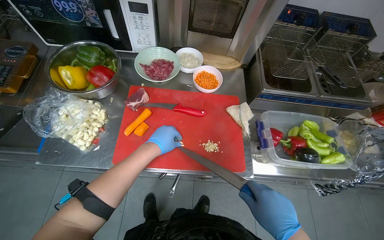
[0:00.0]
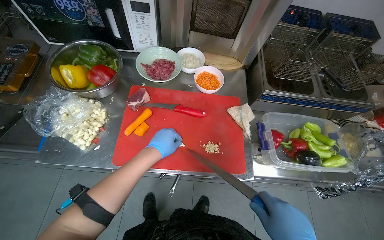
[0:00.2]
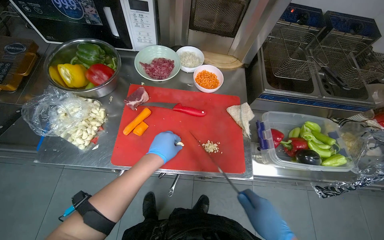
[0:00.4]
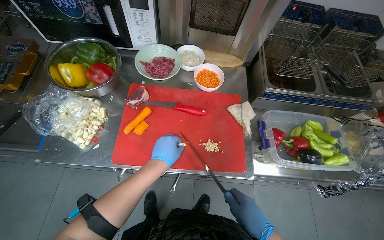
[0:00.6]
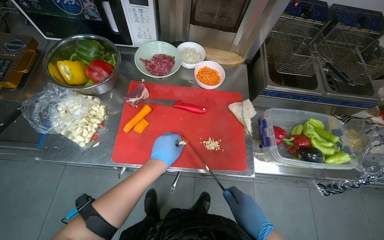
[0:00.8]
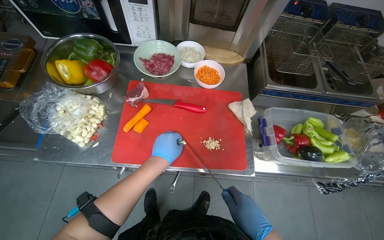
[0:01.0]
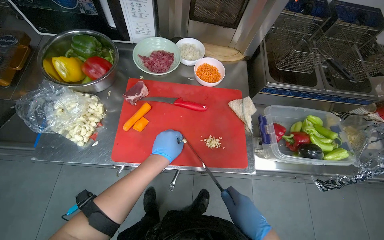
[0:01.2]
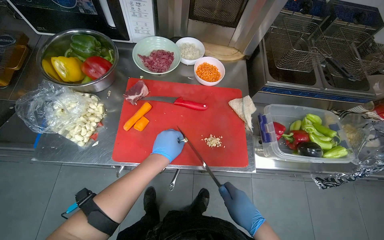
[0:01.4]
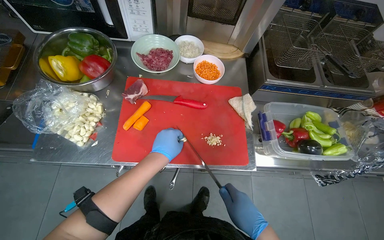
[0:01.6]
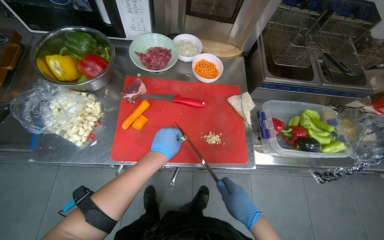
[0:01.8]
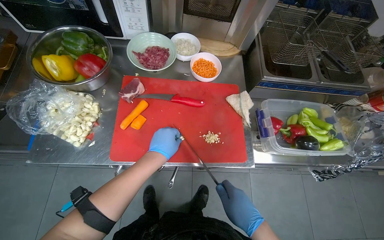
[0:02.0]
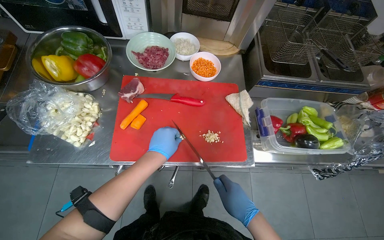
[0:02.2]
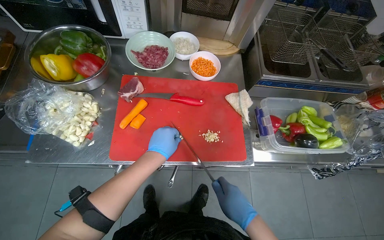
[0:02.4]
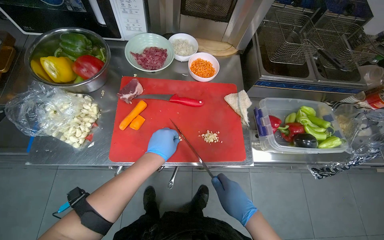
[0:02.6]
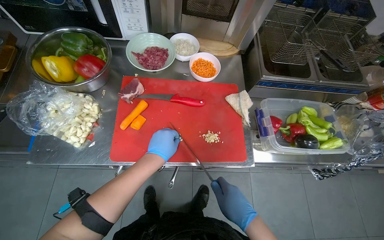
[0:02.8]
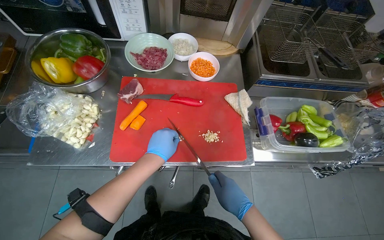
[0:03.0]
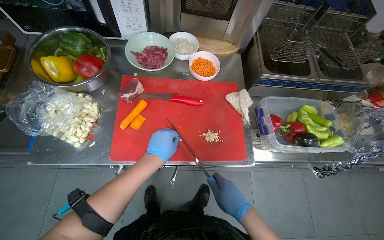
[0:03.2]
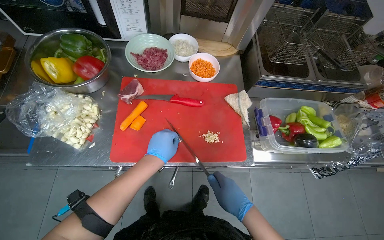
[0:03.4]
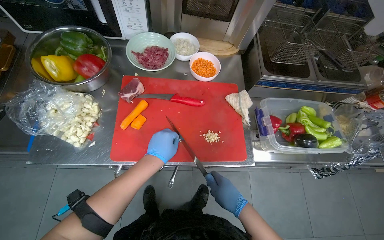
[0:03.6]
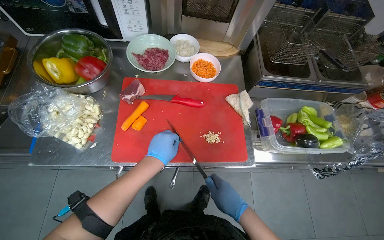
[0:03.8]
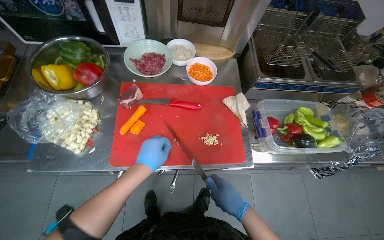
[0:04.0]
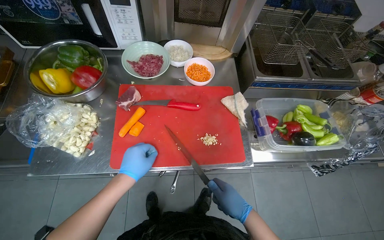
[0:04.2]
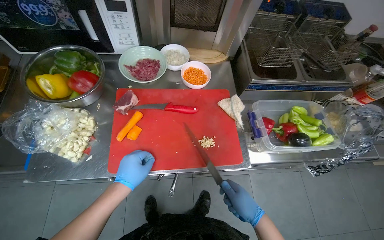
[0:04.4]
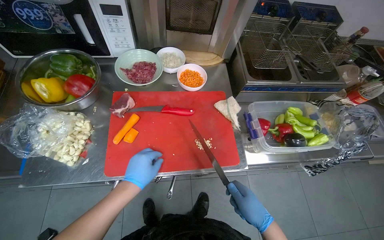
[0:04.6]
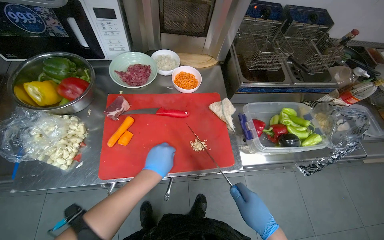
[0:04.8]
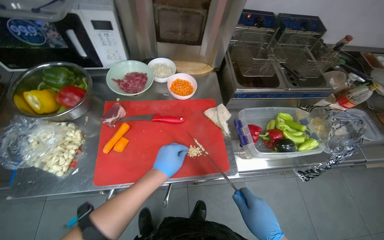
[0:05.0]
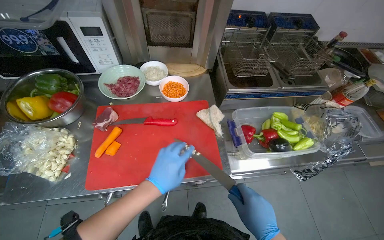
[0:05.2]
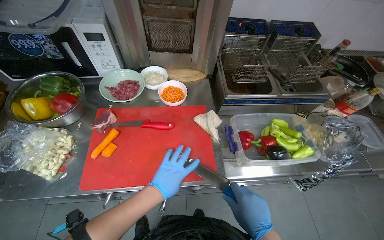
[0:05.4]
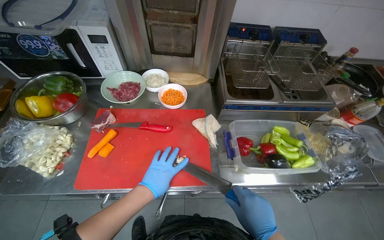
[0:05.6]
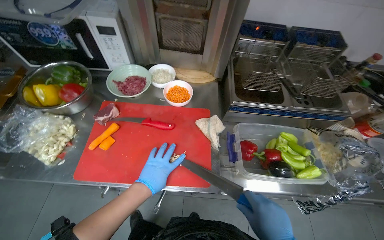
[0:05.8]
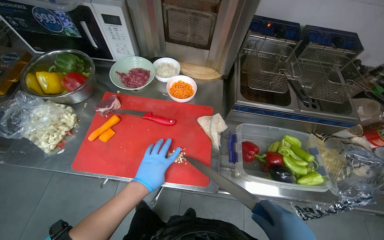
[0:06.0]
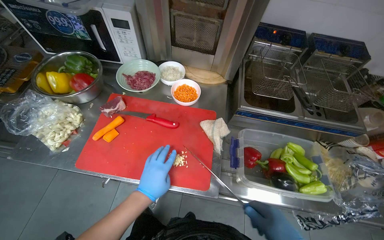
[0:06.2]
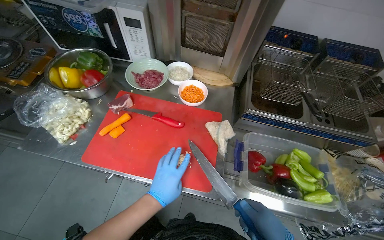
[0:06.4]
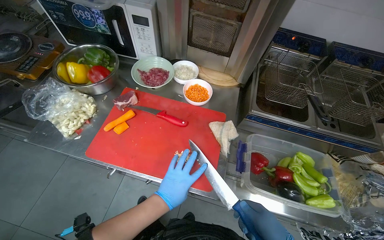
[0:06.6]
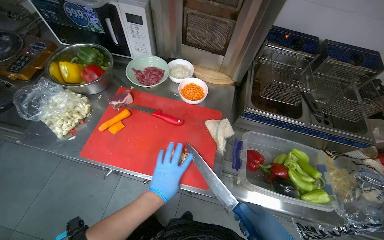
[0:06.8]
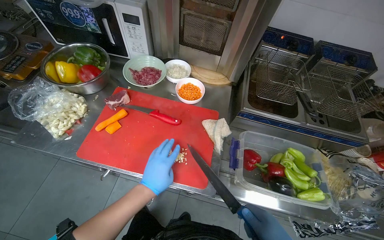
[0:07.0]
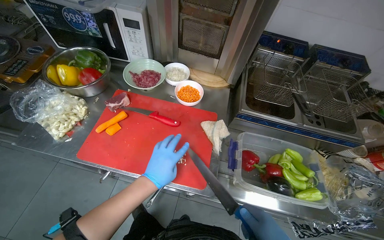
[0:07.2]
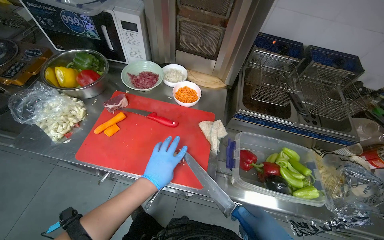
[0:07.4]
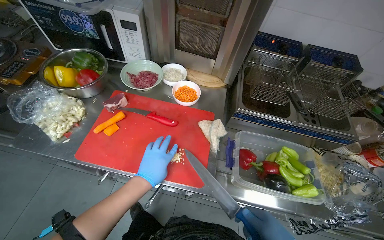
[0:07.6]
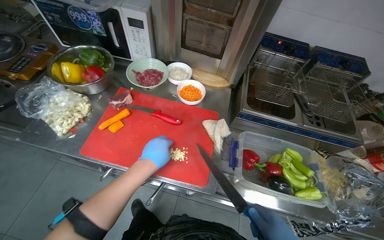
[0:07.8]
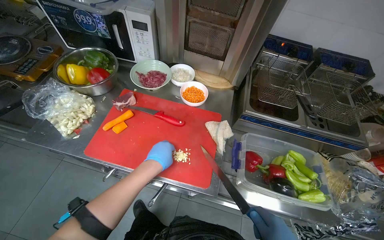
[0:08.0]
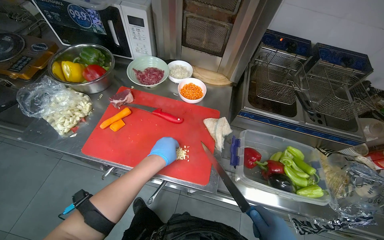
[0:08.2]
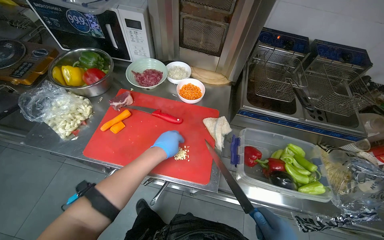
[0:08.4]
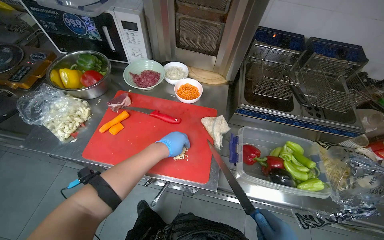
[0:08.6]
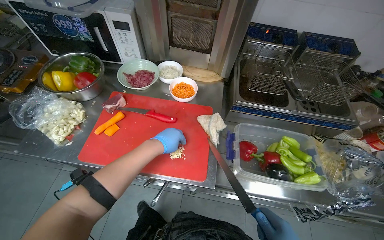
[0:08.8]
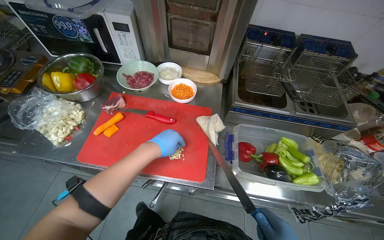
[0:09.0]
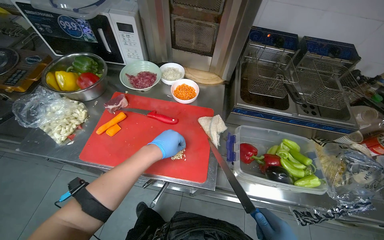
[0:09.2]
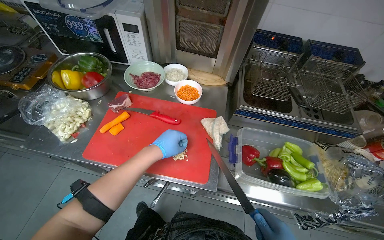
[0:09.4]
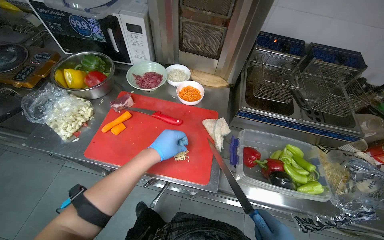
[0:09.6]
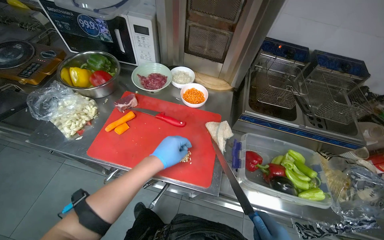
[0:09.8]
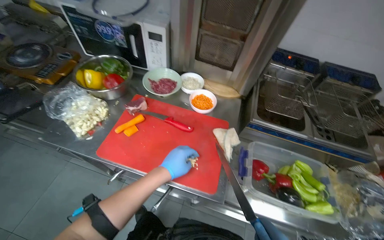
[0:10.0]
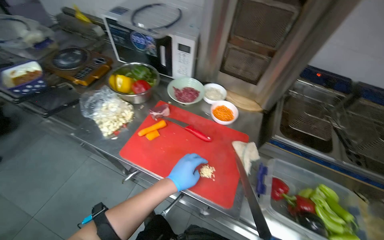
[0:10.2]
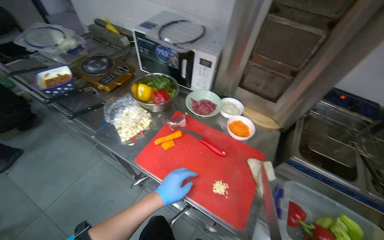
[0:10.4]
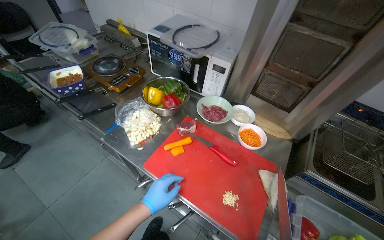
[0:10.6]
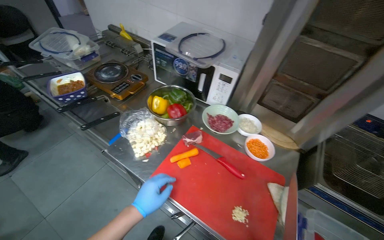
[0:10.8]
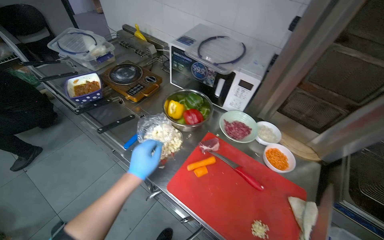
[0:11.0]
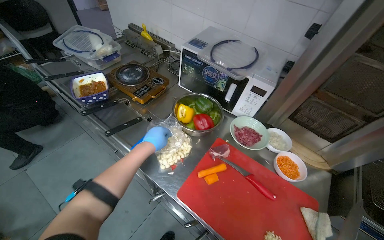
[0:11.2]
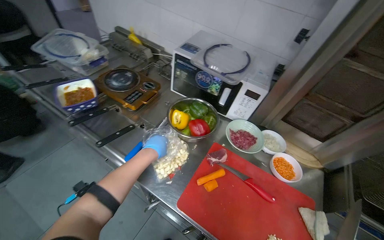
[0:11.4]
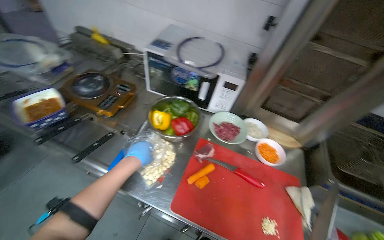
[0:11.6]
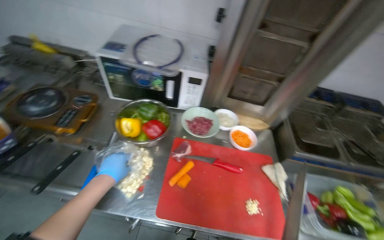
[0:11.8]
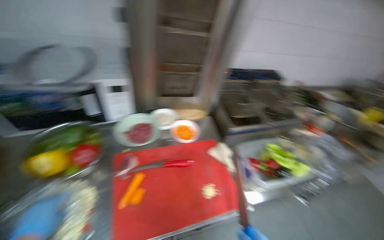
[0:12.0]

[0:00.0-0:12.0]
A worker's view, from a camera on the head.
Job: preparing food.
The whole recording: Mincing garlic cloves. The worker minces garlic cloves on a red cutting board.
0:01.6 to 0:04.4: The hands are busy where they are.
0:04.4 to 0:06.0: The left hand moves farther from the camera, about 10 cm.
0:09.0 to 0:10.4: The head turns to the left by about 20 degrees. The left hand travels down the picture by about 10 cm.
0:10.4 to 0:12.0: The wearer's head swings about 45 degrees to the right.

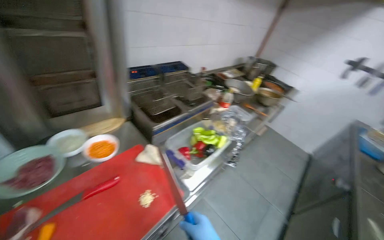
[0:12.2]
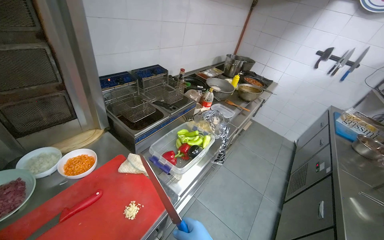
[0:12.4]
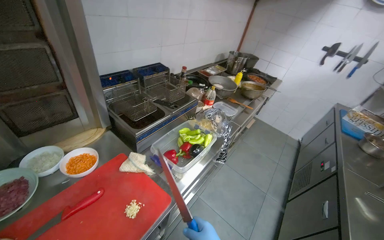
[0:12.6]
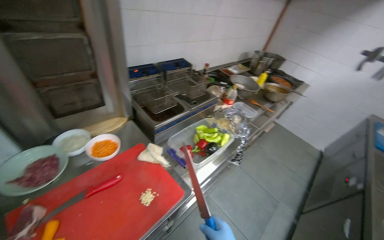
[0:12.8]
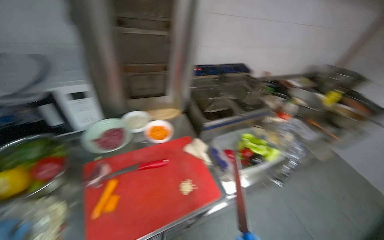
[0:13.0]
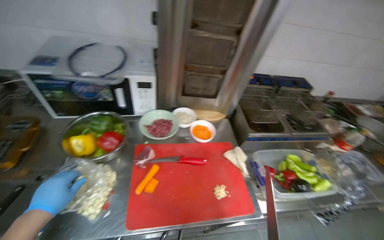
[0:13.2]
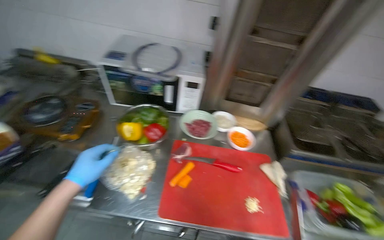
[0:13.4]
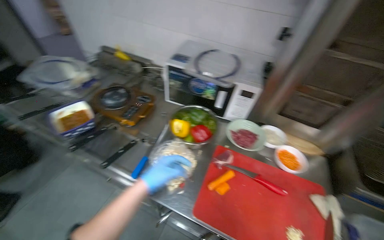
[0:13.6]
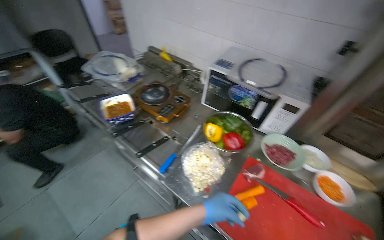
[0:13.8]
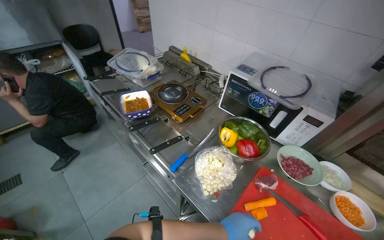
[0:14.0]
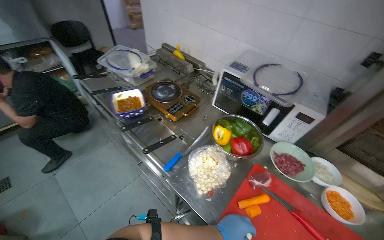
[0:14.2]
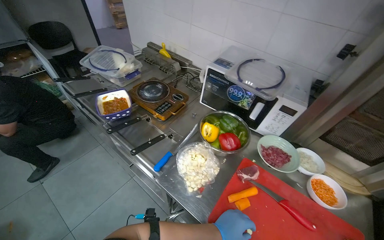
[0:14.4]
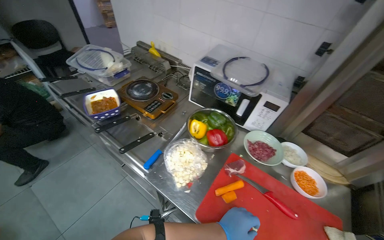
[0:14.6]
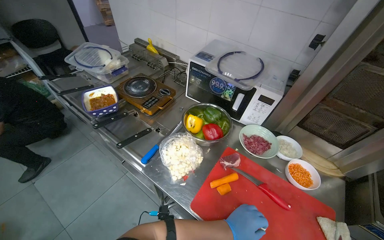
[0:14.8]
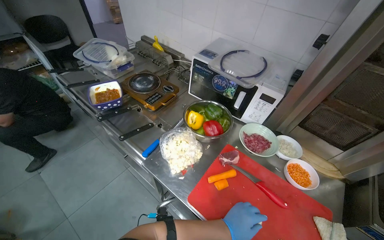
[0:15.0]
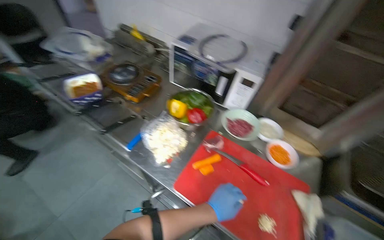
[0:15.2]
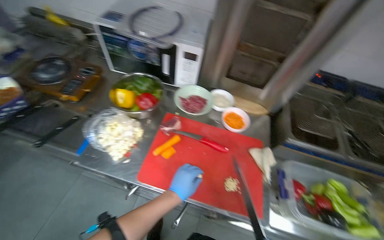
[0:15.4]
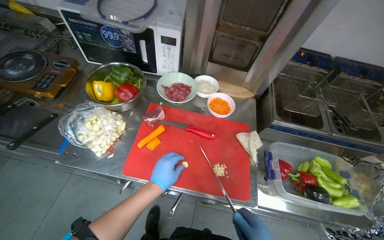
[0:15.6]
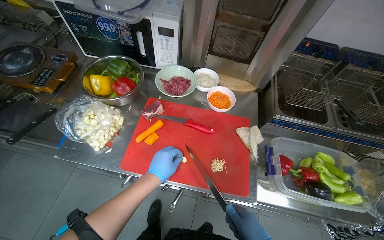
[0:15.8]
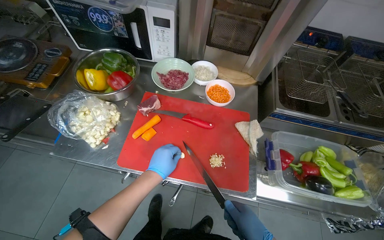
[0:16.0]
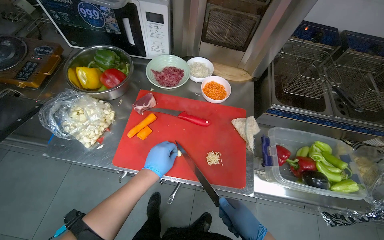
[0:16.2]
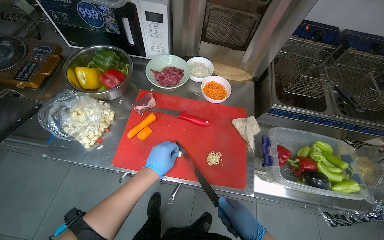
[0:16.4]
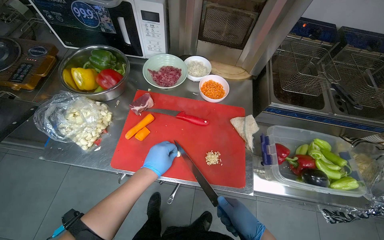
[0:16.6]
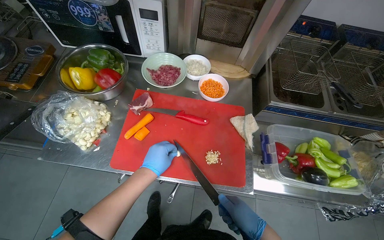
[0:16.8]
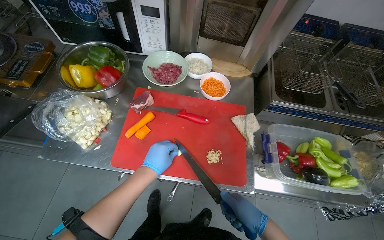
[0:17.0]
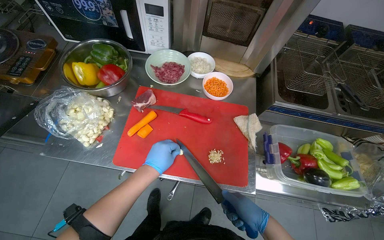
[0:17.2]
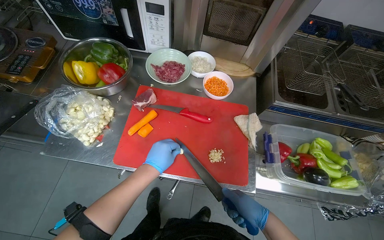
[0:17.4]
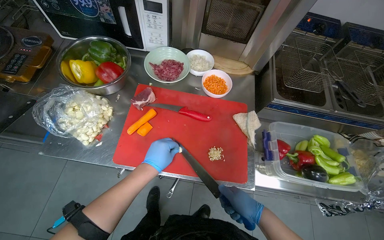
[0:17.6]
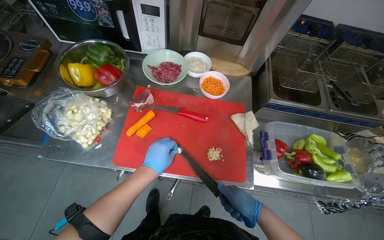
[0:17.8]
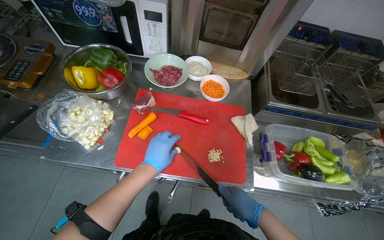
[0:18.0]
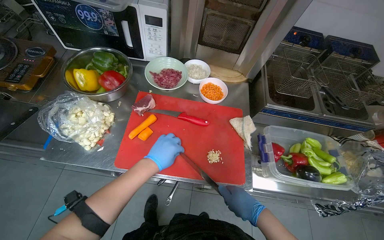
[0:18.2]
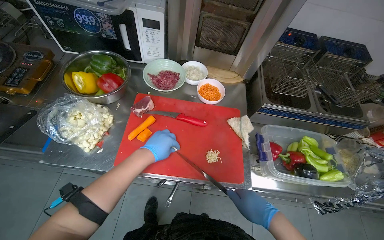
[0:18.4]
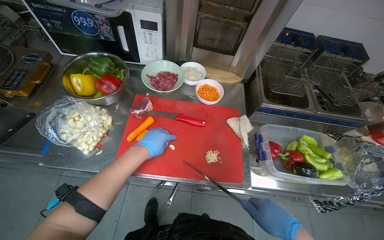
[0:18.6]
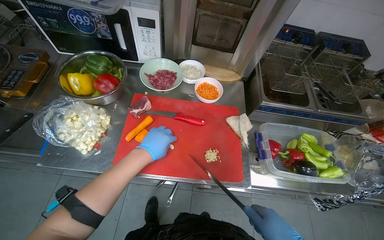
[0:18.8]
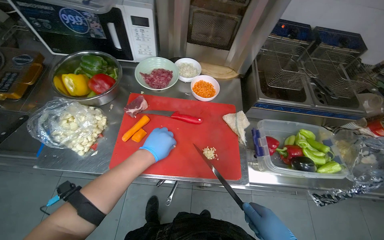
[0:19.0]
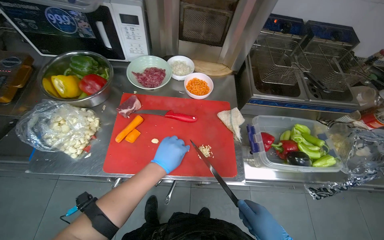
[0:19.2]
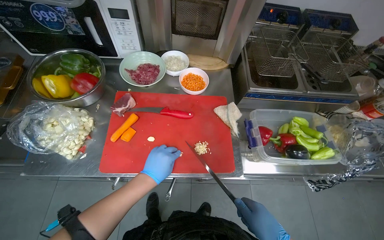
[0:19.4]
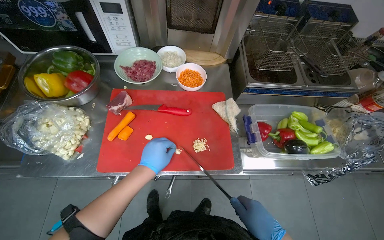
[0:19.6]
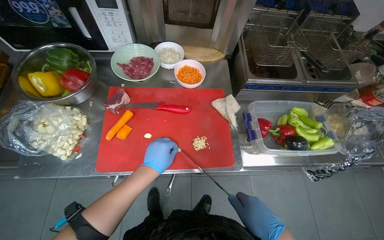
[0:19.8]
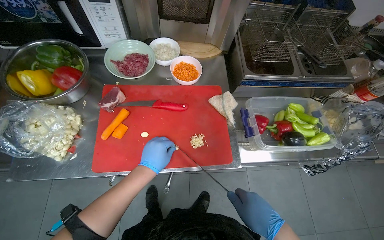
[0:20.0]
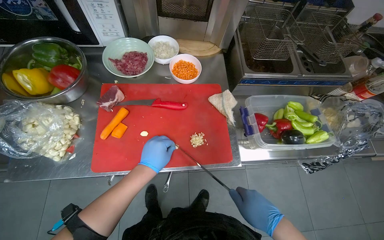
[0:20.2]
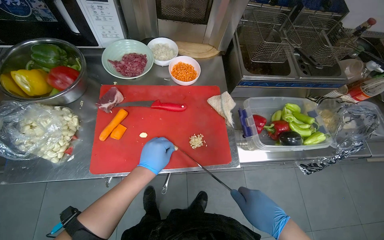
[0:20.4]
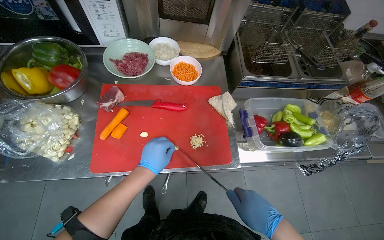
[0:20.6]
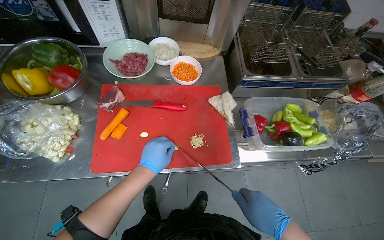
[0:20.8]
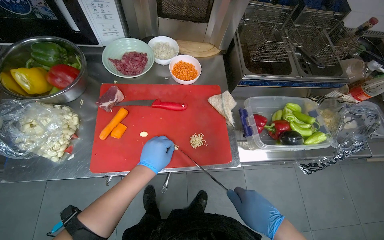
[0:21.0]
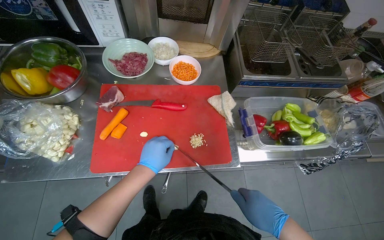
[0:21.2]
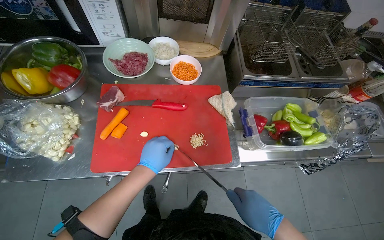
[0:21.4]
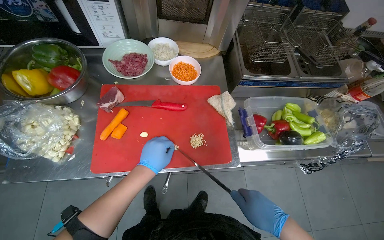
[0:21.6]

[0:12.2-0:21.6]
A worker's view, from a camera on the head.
Job: preparing food.
The whole recording: Mincing garlic cloves. The worker minces garlic cloves on a red cutting board.
0:12.2 to 0:13.8: The head rotates some 85 degrees to the left.
0:13.8 to 0:15.4: The head rotates approximately 20 degrees to the right.
0:17.0 to 0:18.4: The hands are busy where they are.
0:20.0 to 0:21.6: The hands stay close to where they were, moving slightly.
